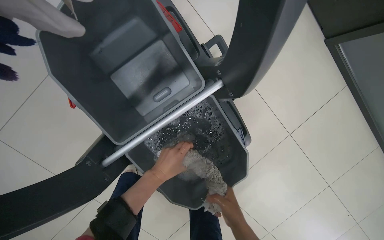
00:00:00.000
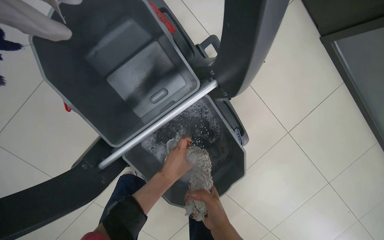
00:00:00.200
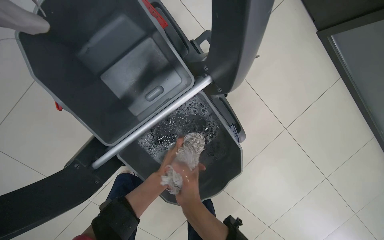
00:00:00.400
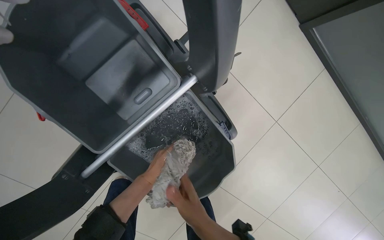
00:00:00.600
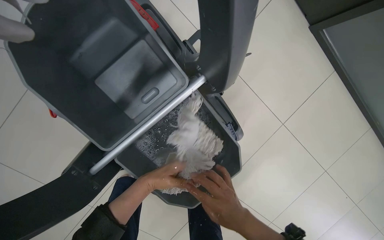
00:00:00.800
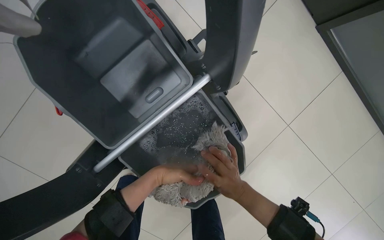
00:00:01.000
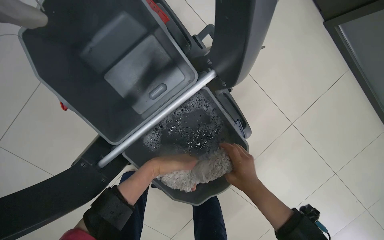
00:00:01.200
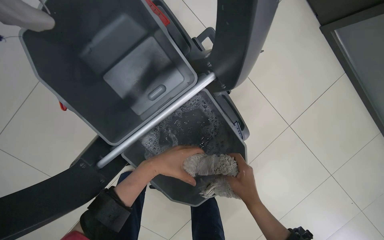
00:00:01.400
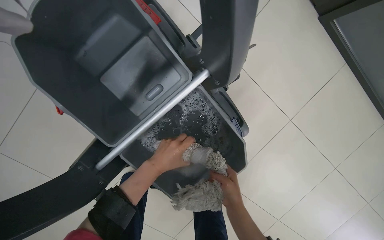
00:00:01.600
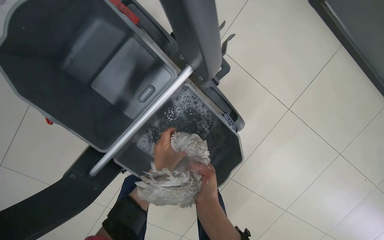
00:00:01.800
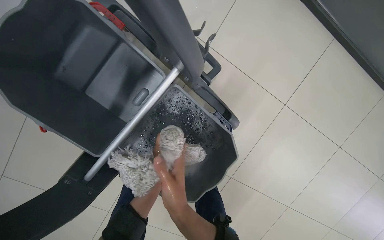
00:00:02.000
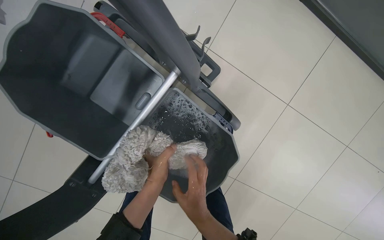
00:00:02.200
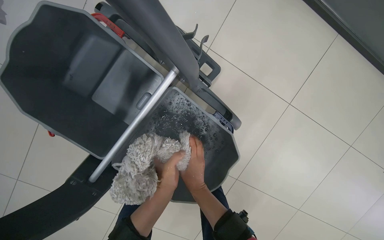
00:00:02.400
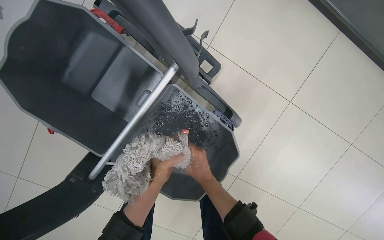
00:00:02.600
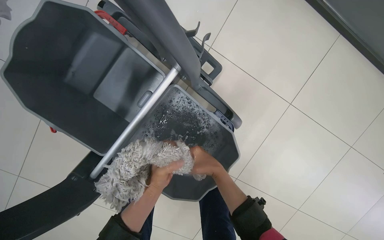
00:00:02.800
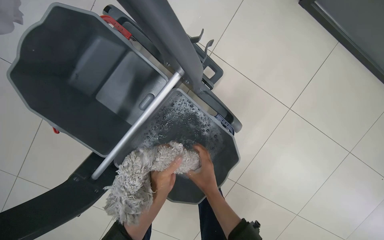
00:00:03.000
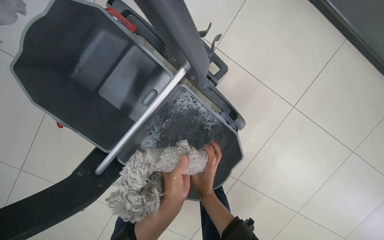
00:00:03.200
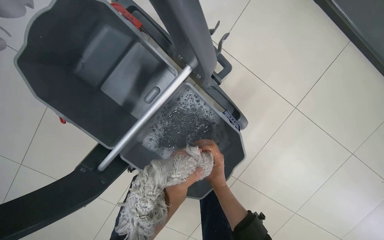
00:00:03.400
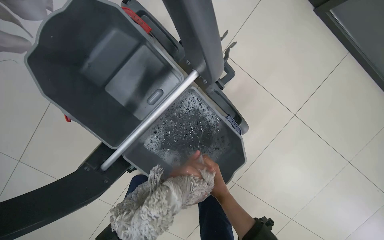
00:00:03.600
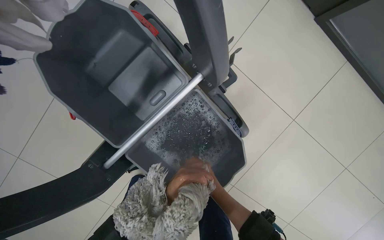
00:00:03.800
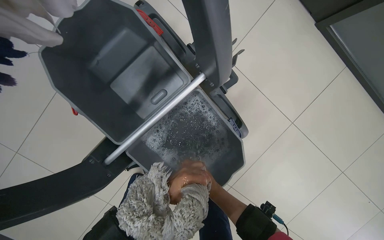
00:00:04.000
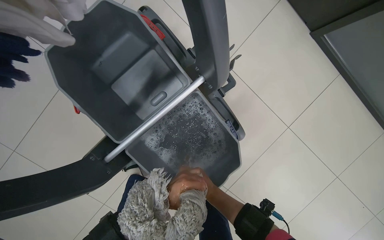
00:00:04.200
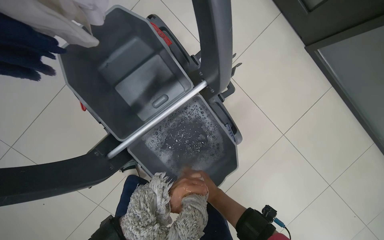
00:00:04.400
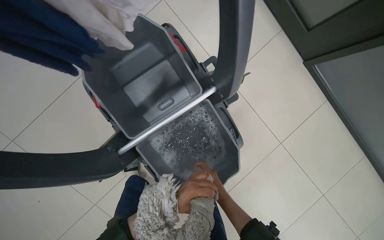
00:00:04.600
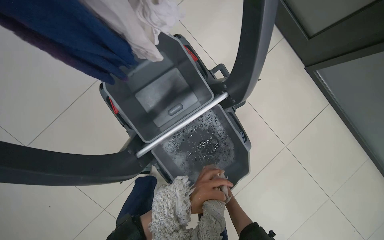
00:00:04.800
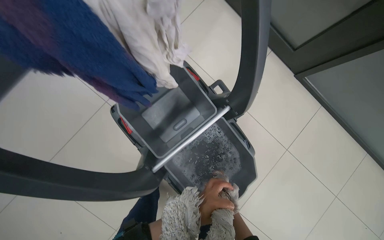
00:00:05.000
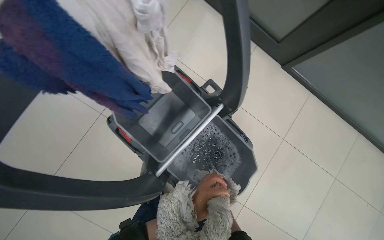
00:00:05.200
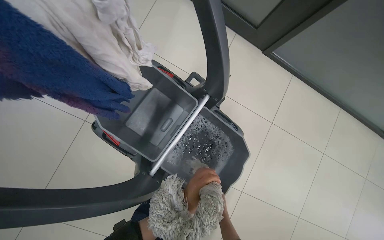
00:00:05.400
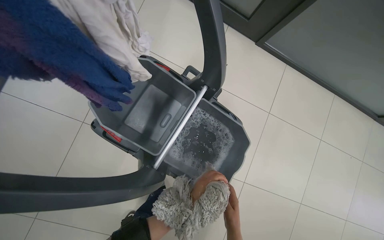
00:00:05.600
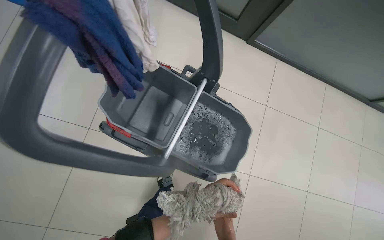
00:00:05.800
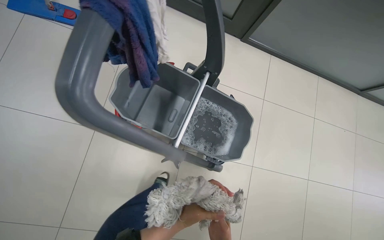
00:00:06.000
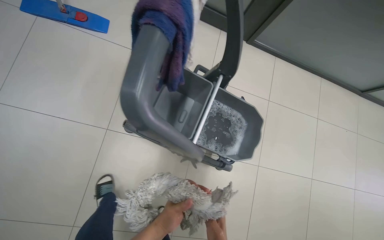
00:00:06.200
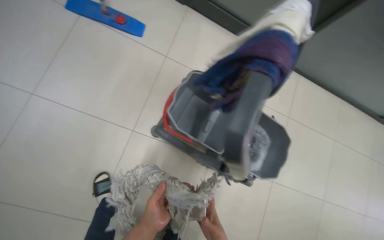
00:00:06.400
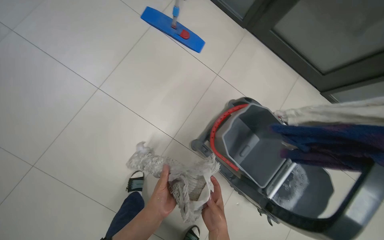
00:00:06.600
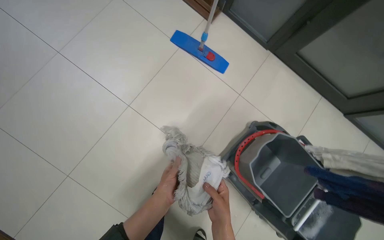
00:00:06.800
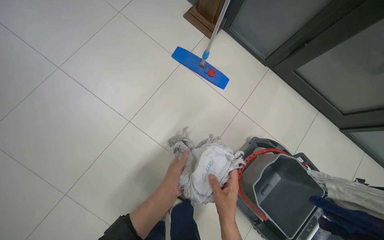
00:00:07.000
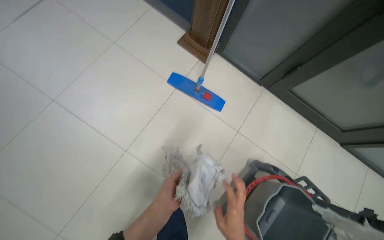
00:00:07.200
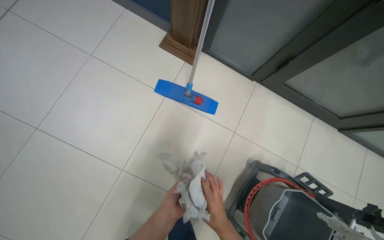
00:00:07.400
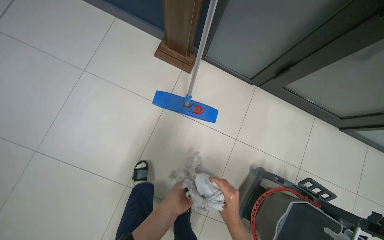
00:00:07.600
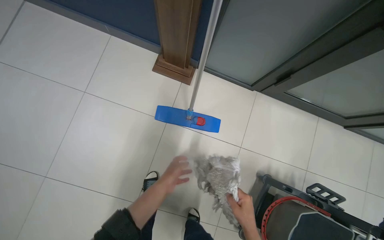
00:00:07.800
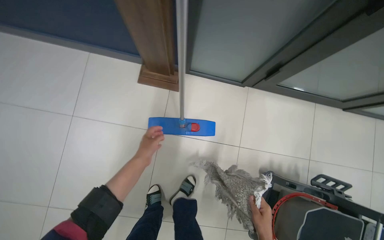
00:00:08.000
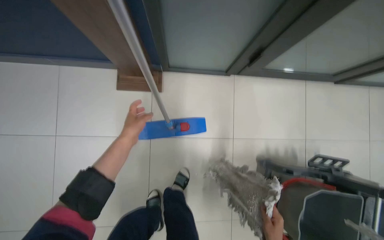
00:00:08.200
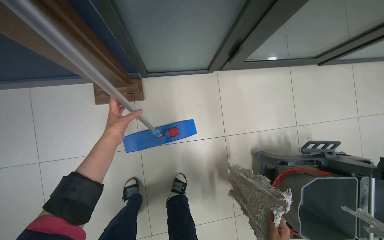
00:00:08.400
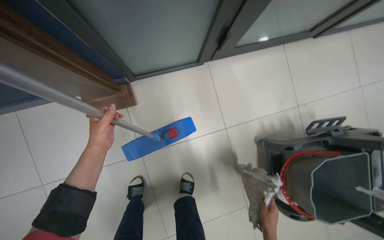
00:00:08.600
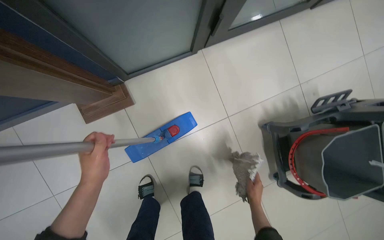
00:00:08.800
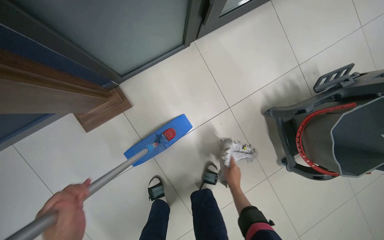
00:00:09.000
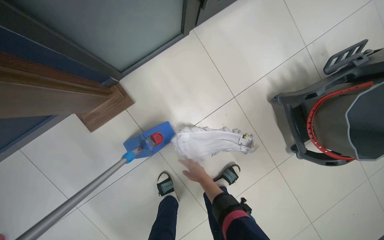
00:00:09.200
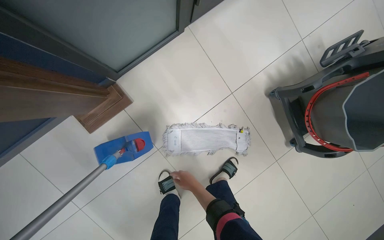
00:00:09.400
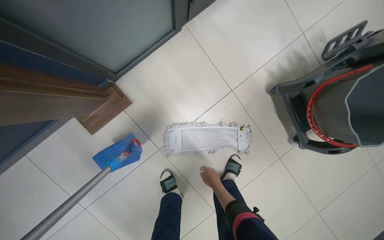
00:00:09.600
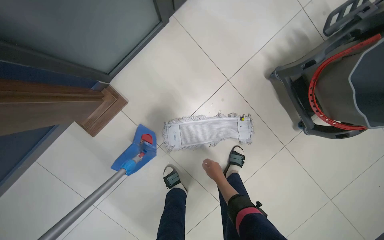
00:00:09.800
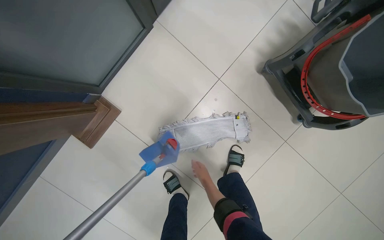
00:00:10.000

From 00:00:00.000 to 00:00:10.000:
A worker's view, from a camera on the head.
Job: preparing cleaning supplies.
The whole recording: Preparing mop for cleaning. The worker washes, wrings, and attaches a clean mop head to the mop handle.
From 00:00:00.000 to 00:00:01.400: The right hand moves up the picture, some 10 cm, and travels to the left and back again, about 15 cm each way.
From 00:00:02.800 to 00:00:04.200: The right hand heads nearer to the camera, covering roughly 15 cm.
From 00:00:05.800 to 00:00:07.200: The wearer moves roughly 80 cm.
From 00:00:07.200 to 00:00:08.600: The wearer moves some 60 cm. The view tilts about 20 degrees downward. The scene turns roughly 50 degrees counterclockwise in the picture.
From 00:00:08.600 to 00:00:10.000: The wearer looks roughly 15 degrees further downward. The scene rotates counterclockwise by roughly 30 degrees. The right hand heads to the left and farther from the camera, covering roughly 35 cm.

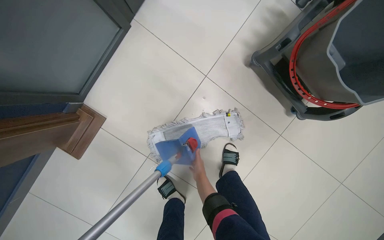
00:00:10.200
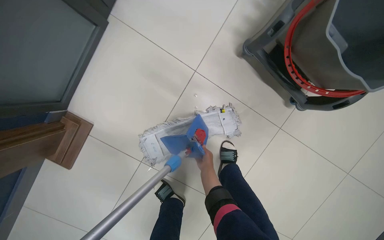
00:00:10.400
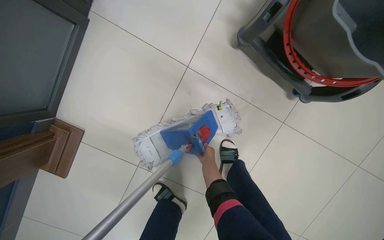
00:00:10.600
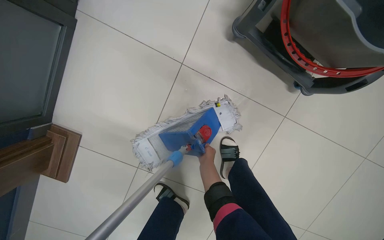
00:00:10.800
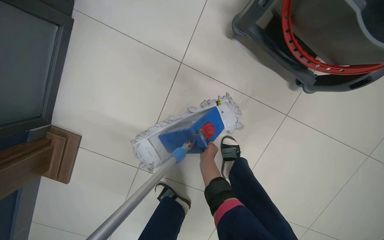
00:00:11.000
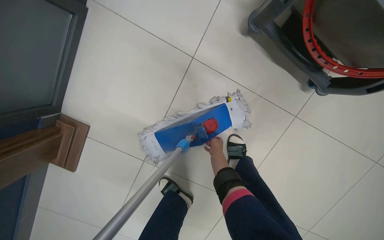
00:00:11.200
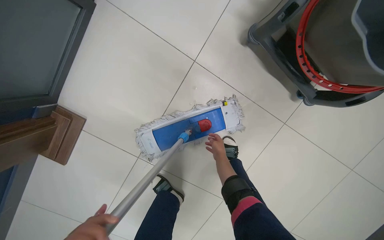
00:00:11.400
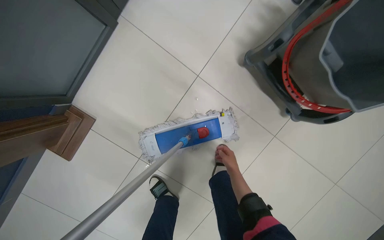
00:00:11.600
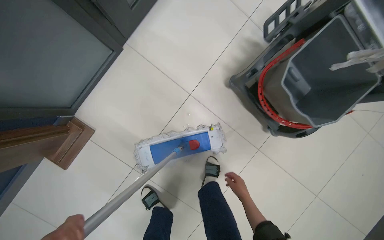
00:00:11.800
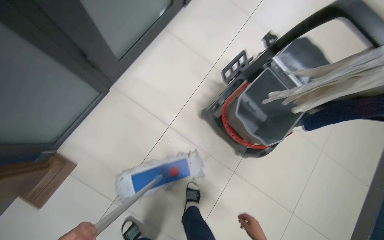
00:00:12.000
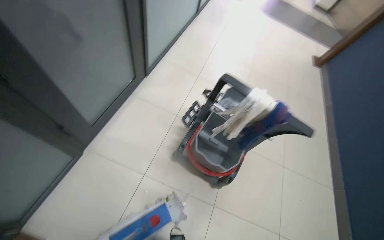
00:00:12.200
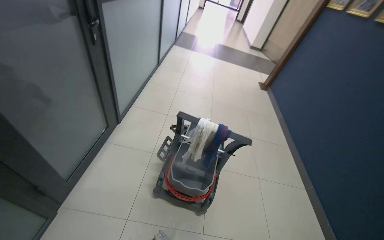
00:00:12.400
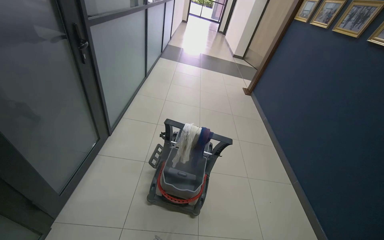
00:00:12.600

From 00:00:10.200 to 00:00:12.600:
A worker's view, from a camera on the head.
Job: preparing cleaning supplies.
The whole recording: Preparing mop for cleaning. The worker washes, wrings, and attaches a clean mop head to the mop handle.
From 00:00:10.200 to 00:00:11.400: The right hand travels to the right and up the picture by some 15 cm.
From 00:00:11.400 to 00:00:12.600: The camera travels approximately 80 cm. The wearer's head swings about 40 degrees to the right. The view tilts approximately 55 degrees upward.

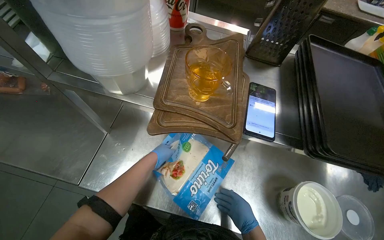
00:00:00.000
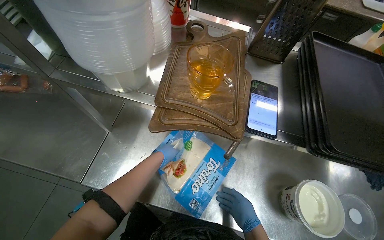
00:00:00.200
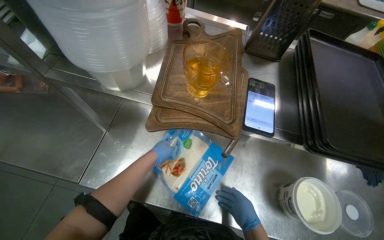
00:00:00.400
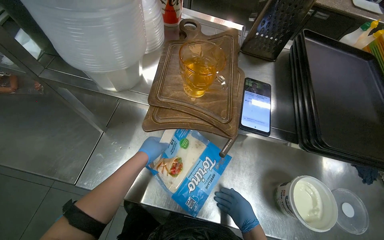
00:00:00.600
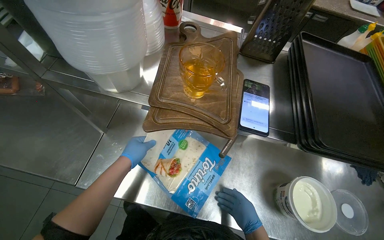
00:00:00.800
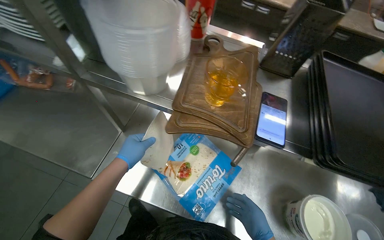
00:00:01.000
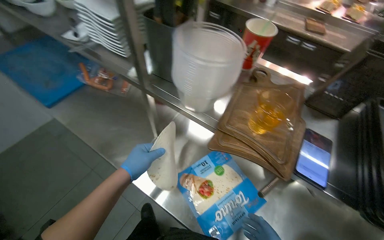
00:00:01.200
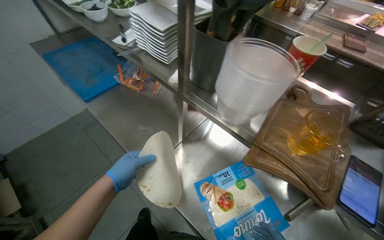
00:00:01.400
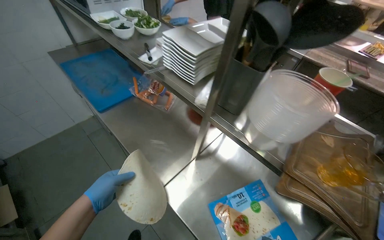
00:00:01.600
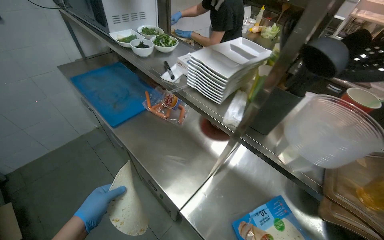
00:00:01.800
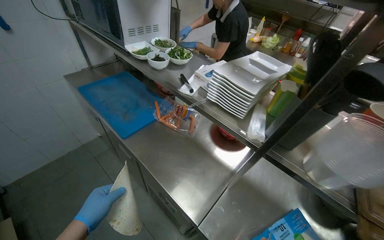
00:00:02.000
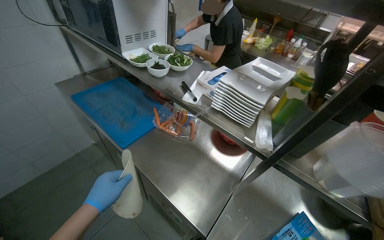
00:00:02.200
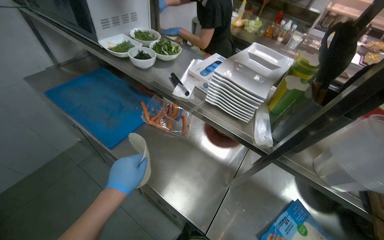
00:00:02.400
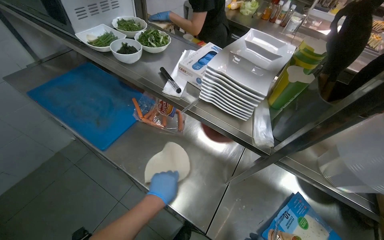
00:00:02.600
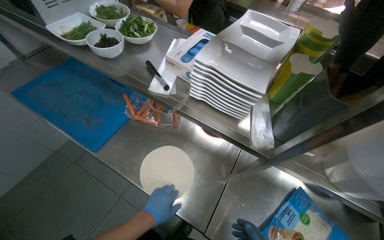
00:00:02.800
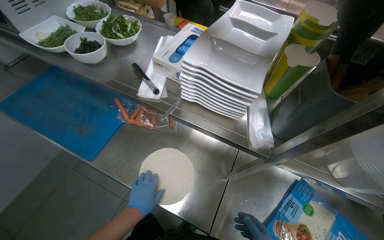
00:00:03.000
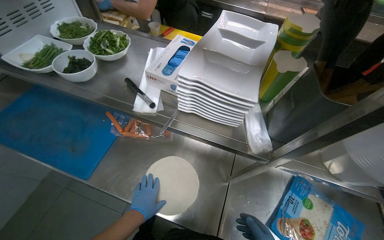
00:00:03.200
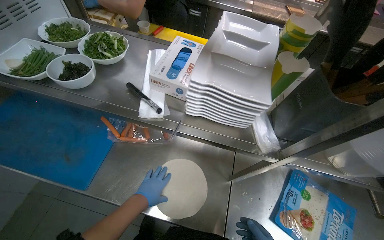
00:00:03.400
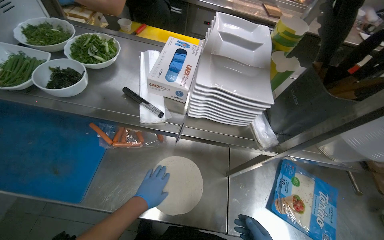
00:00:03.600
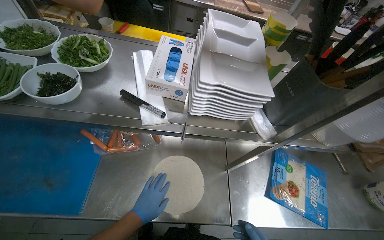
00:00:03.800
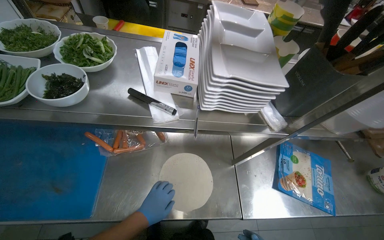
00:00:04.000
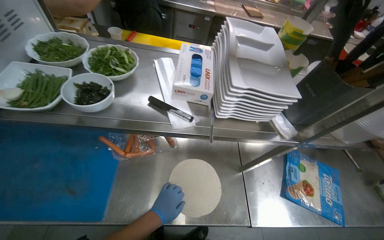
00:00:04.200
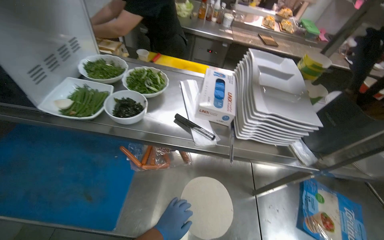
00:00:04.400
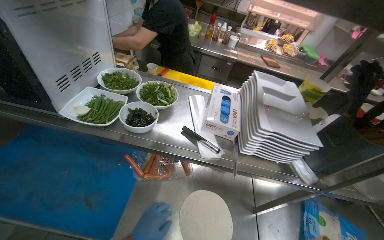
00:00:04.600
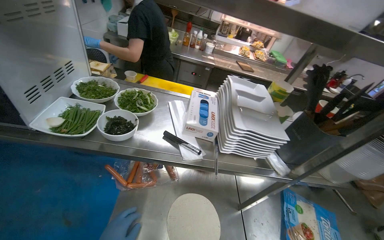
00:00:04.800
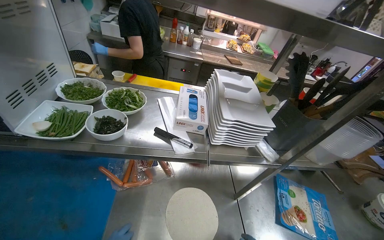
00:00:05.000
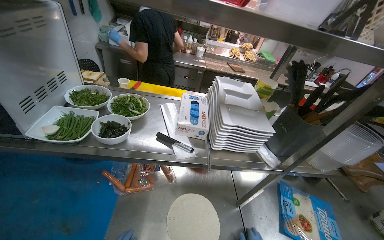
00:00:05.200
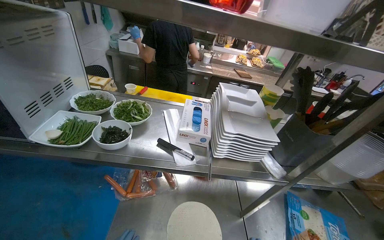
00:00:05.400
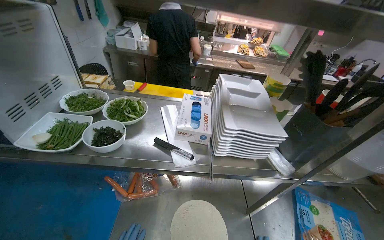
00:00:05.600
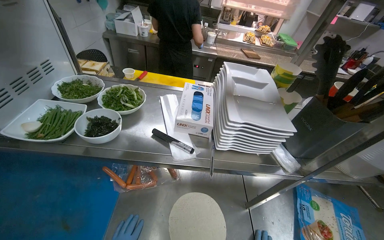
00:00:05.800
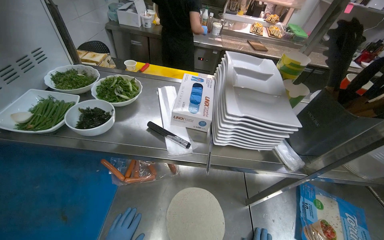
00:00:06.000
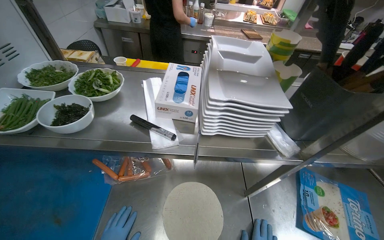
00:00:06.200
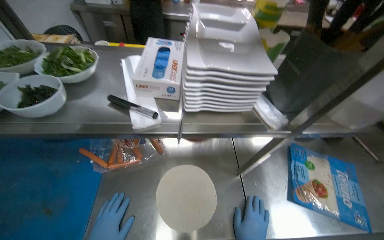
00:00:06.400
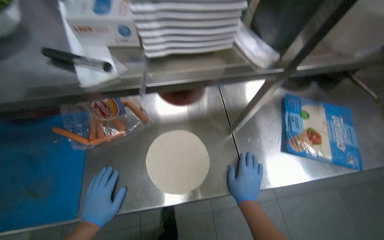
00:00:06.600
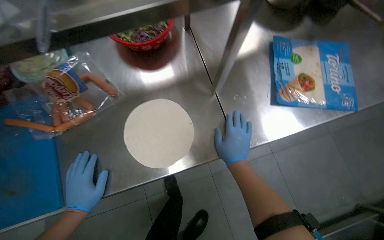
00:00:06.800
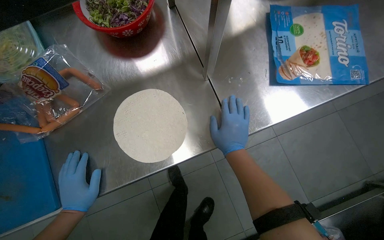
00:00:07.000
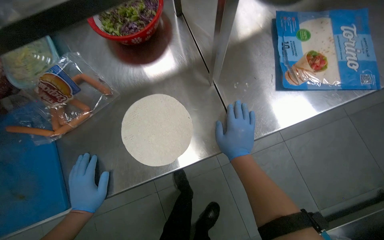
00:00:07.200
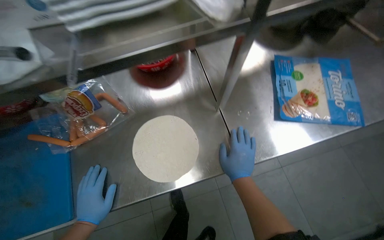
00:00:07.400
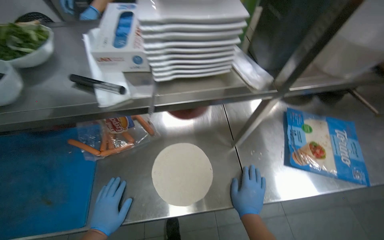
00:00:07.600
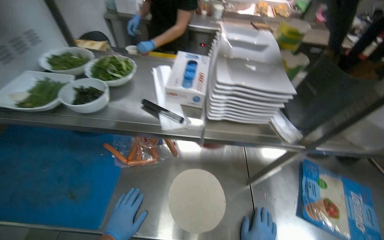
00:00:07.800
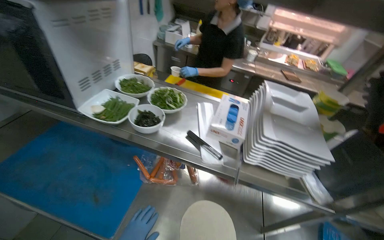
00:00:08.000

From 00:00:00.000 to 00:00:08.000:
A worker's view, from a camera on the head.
Job: preparing food.
The whole recording: Taking lavash bread and meal from stove. The worker takes the lavash bread and takes the boiling meal from the gas stove.
From 00:00:00.000 to 00:00:01.600: The wearer's head swings roughly 30 degrees to the left. The view tilts about 15 degrees upward.
From 00:00:01.600 to 00:00:03.200: The head turns to the right by approximately 25 degrees. The left hand is displaced farther from the camera by approximately 20 cm.
From 00:00:03.200 to 00:00:04.800: The camera sweeps to the right, by some 15 degrees. The view tips upward by some 10 degrees.
